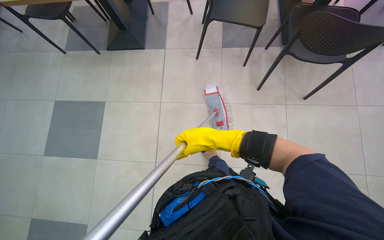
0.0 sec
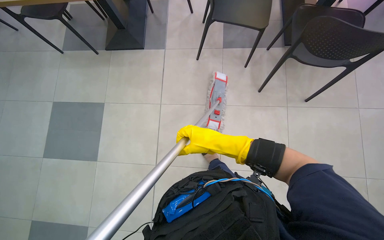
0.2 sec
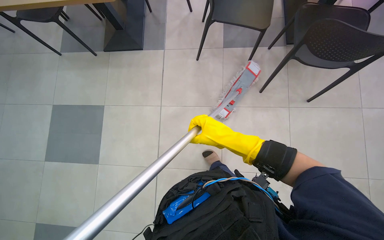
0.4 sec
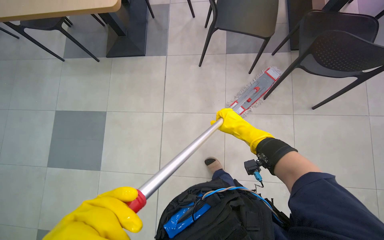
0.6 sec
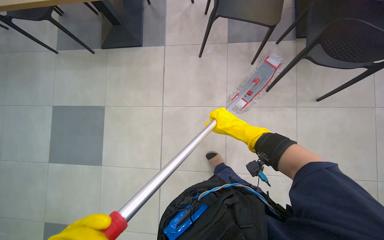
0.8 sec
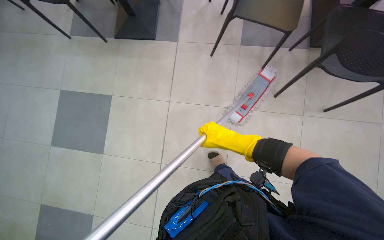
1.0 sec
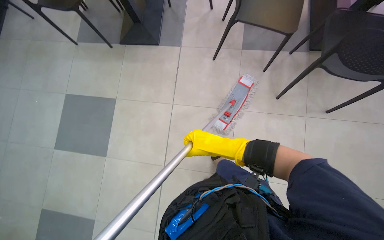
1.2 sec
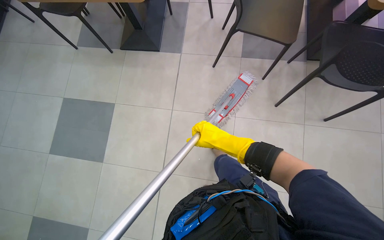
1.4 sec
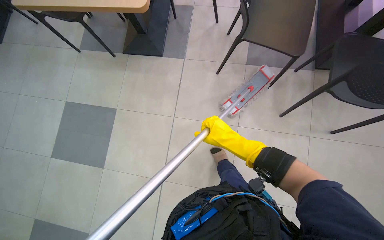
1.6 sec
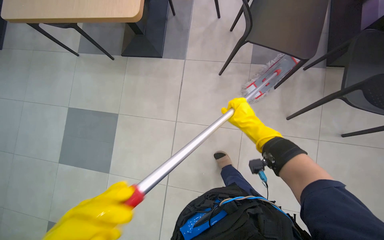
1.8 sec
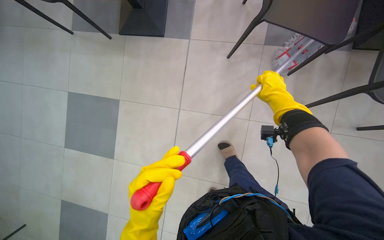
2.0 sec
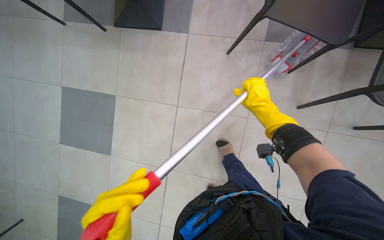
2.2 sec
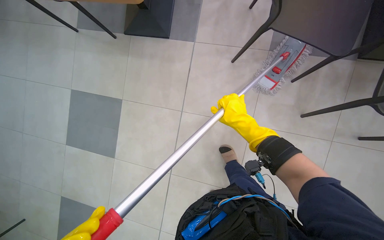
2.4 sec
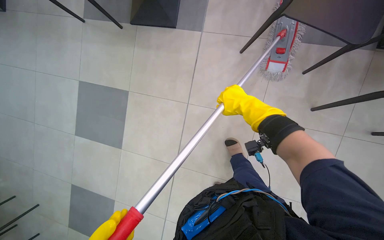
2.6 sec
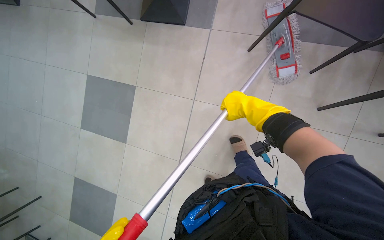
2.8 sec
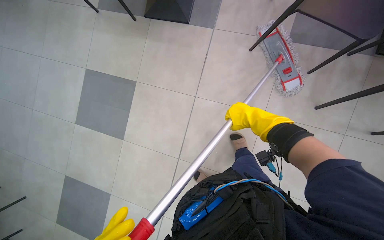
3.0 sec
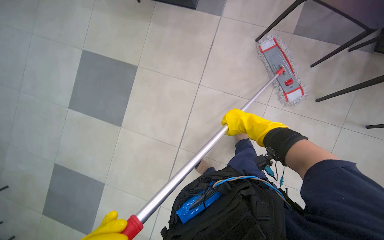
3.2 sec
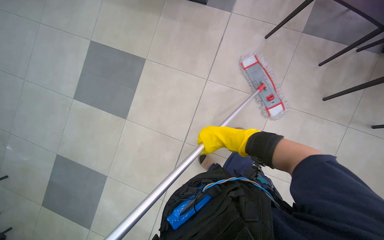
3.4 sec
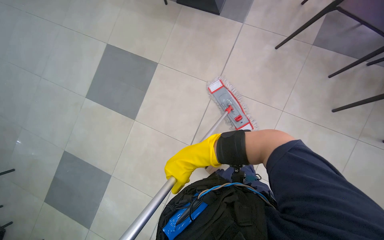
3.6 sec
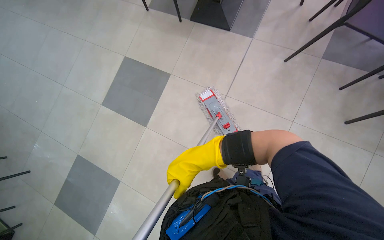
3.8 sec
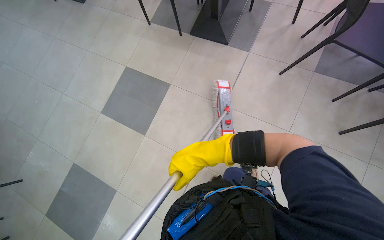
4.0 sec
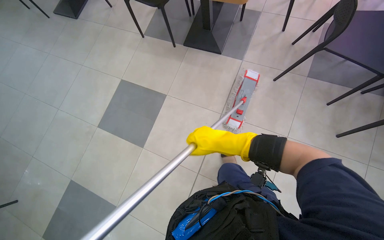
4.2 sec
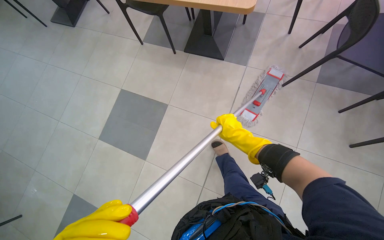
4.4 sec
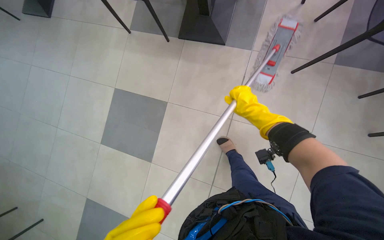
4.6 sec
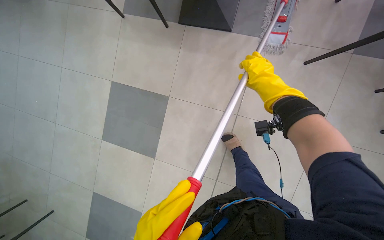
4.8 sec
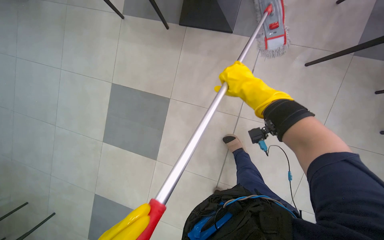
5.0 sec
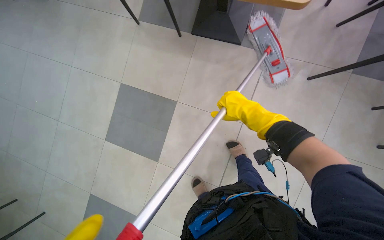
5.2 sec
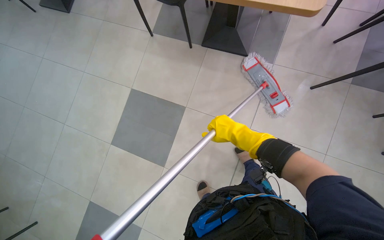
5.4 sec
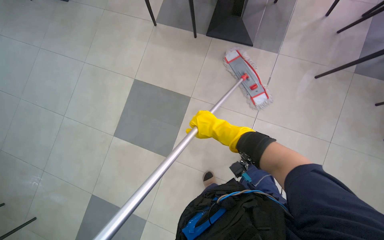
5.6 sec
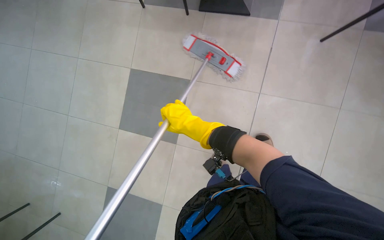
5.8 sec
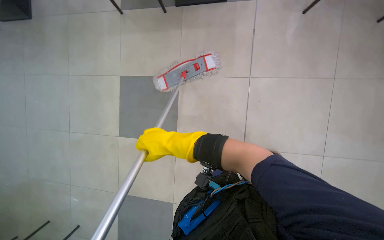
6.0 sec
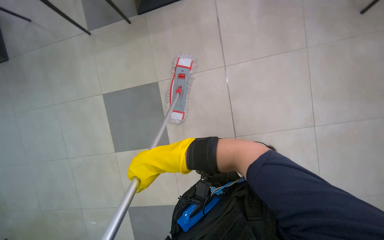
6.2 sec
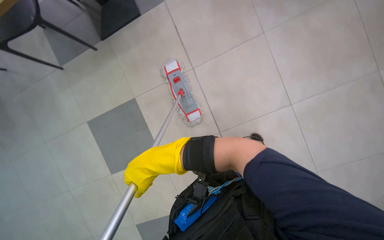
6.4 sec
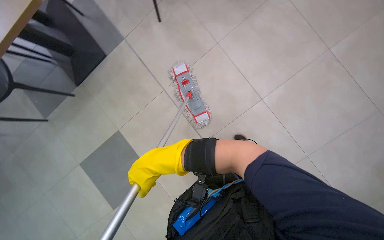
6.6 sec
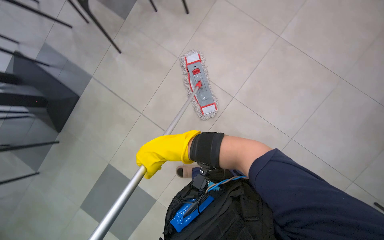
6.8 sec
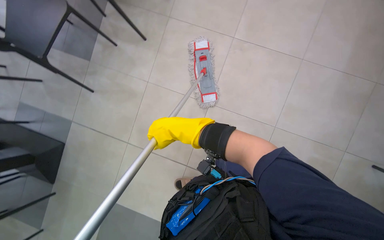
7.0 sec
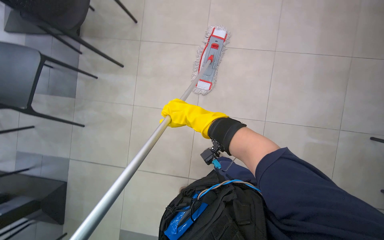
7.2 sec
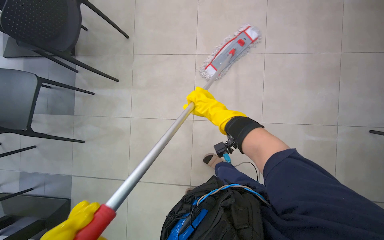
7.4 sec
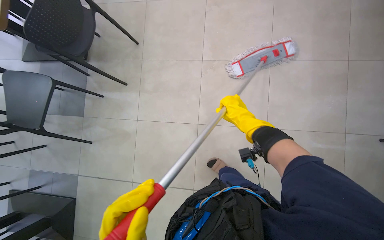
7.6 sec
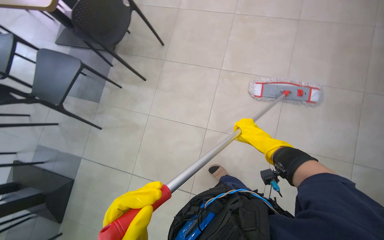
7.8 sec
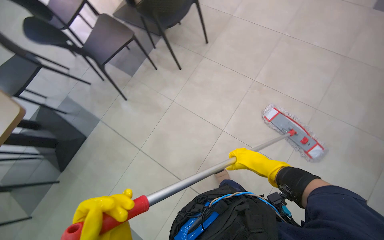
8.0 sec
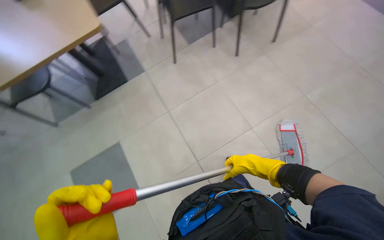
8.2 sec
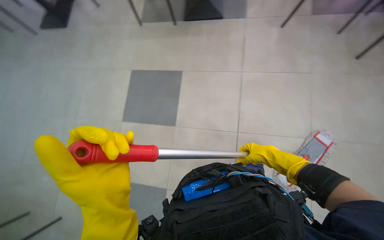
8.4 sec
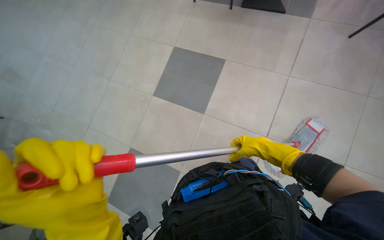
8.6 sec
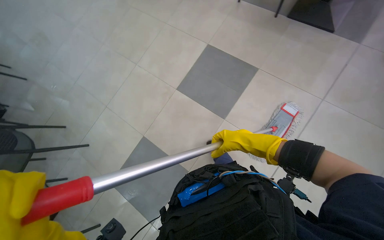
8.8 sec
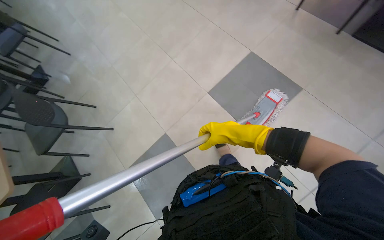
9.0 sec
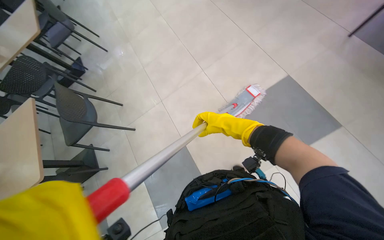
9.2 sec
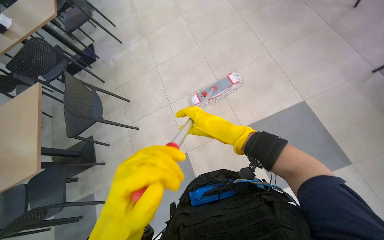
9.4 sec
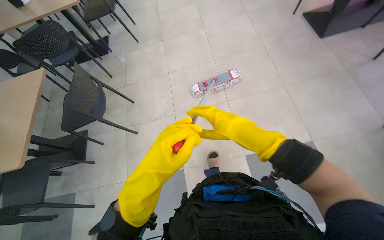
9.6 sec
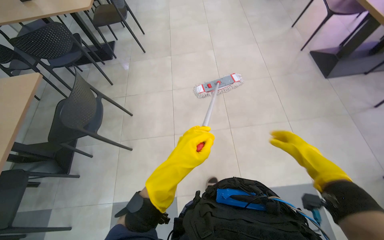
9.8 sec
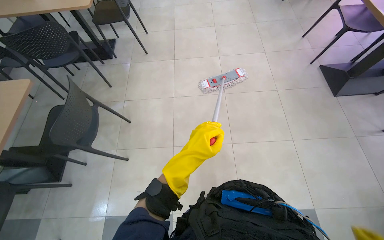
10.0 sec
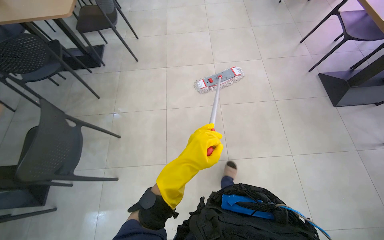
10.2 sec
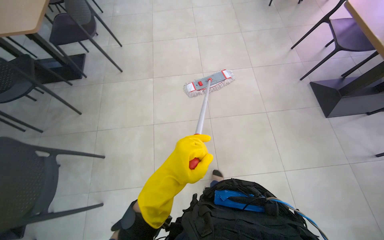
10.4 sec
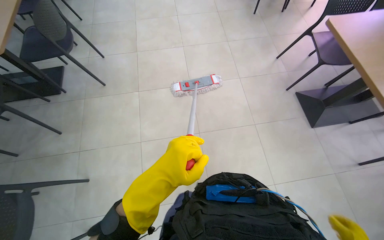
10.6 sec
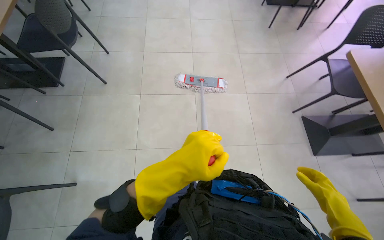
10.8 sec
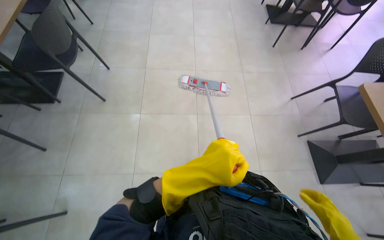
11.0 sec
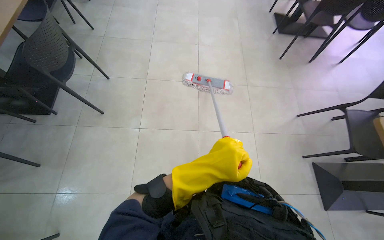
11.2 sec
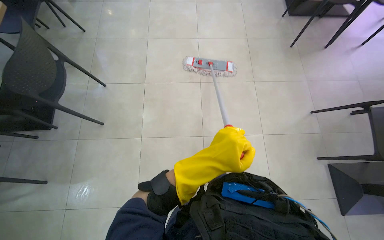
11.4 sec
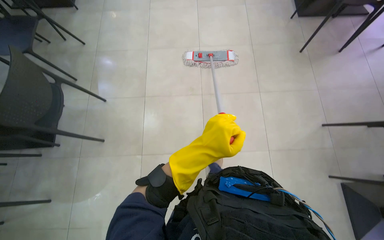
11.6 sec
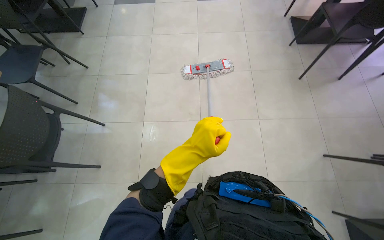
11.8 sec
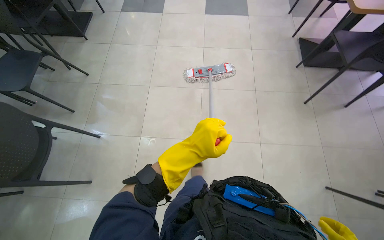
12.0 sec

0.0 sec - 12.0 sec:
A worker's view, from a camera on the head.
Job: mopping floor.
The whole recording: Mopping cafeteria floor. The worker mops the cafeteria floor, periodically rinsing and wringing the mop head.
1.6 sec - 3.0 sec: The right hand is displaced up the picture by approximately 15 cm.
3.0 sec - 4.4 sec: The right hand moves about 25 cm to the left and comes back.
4.4 sec - 6.0 sec: The right hand travels to the left by about 50 cm.
6.0 sec - 7.6 sec: Everything in view rotates roughly 70 degrees counterclockwise.
7.6 sec - 9.0 sec: The camera is carried about 40 cm. The head turns to the left by about 80 degrees.
9.0 sec - 10.4 sec: The head travels some 80 cm. The scene turns about 35 degrees clockwise in the picture.
10.4 sec - 12.0 sec: The camera travels approximately 1.5 m.

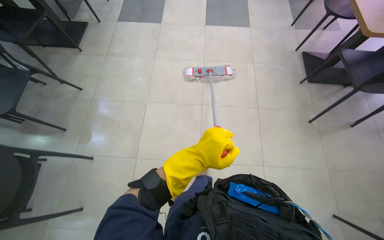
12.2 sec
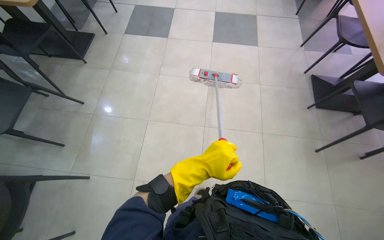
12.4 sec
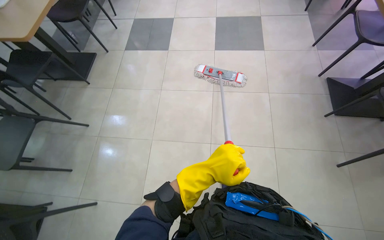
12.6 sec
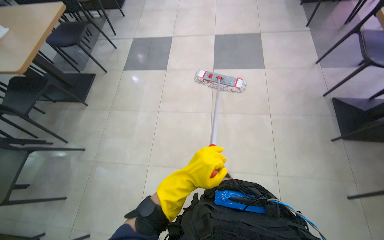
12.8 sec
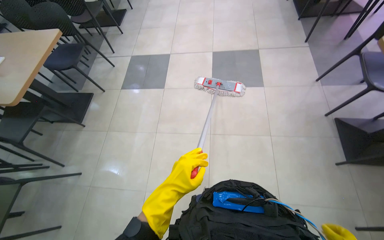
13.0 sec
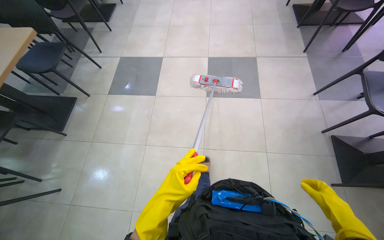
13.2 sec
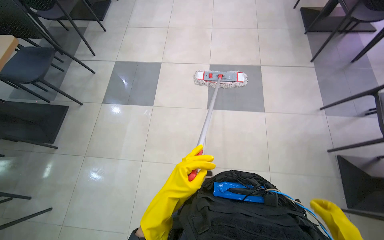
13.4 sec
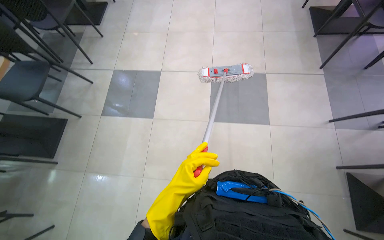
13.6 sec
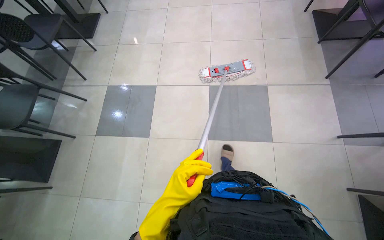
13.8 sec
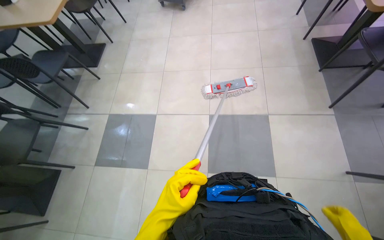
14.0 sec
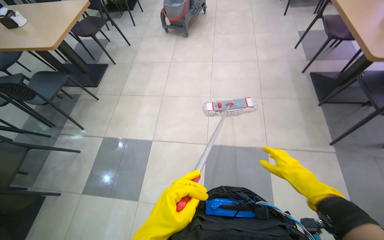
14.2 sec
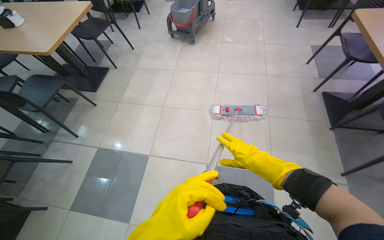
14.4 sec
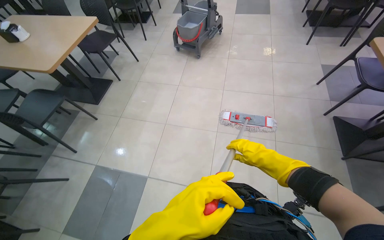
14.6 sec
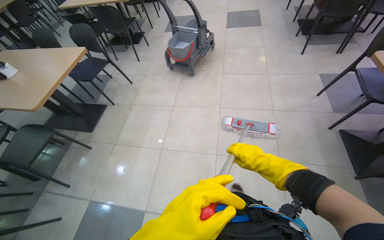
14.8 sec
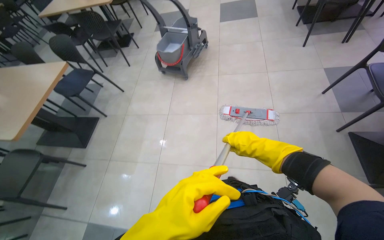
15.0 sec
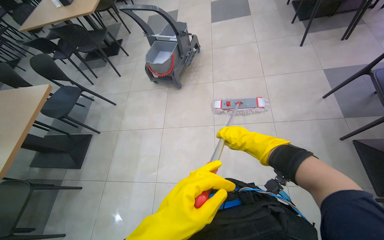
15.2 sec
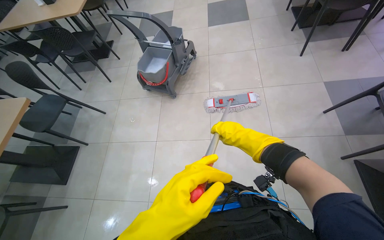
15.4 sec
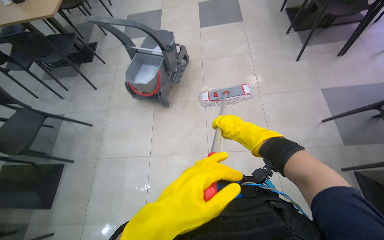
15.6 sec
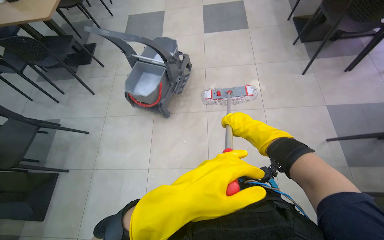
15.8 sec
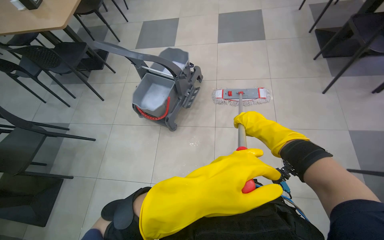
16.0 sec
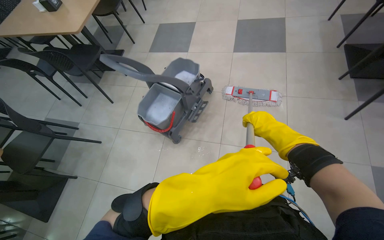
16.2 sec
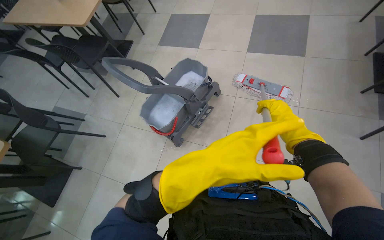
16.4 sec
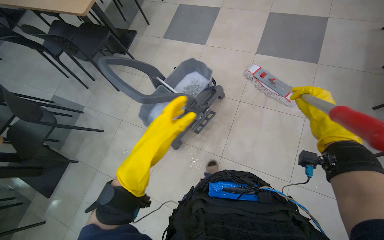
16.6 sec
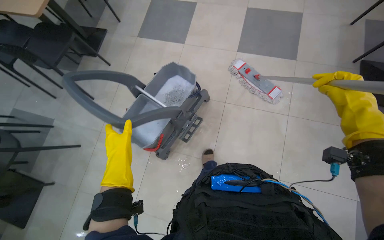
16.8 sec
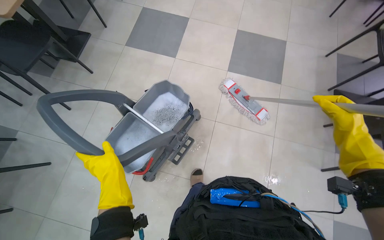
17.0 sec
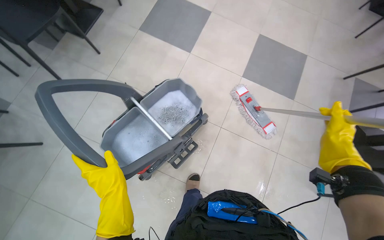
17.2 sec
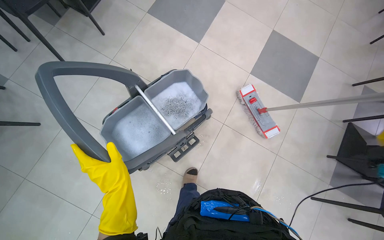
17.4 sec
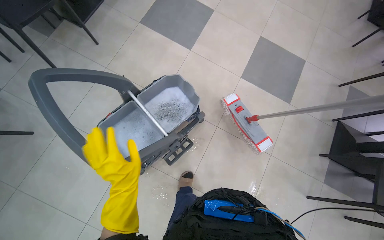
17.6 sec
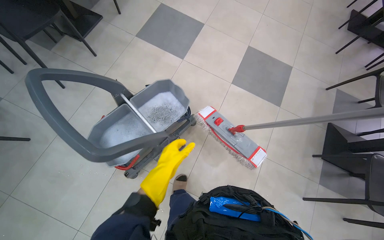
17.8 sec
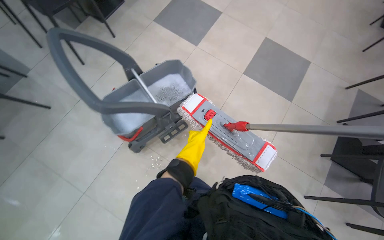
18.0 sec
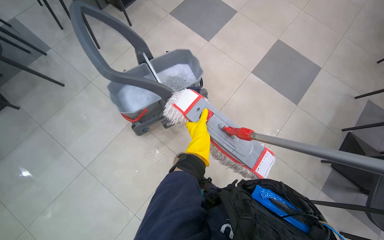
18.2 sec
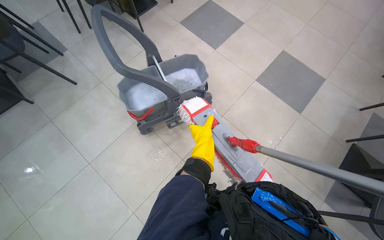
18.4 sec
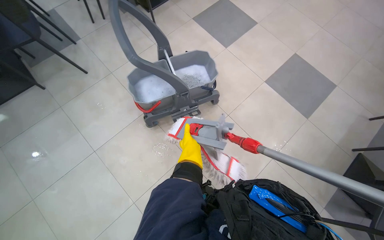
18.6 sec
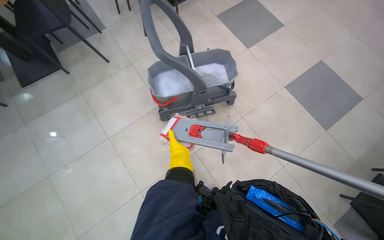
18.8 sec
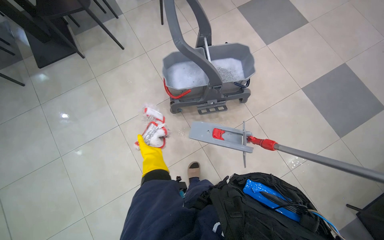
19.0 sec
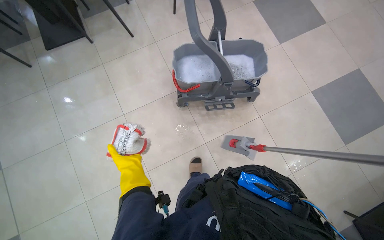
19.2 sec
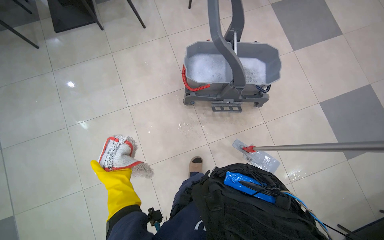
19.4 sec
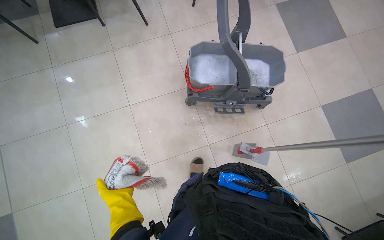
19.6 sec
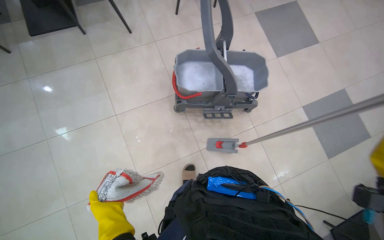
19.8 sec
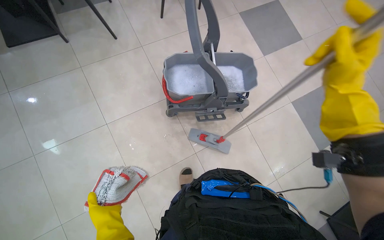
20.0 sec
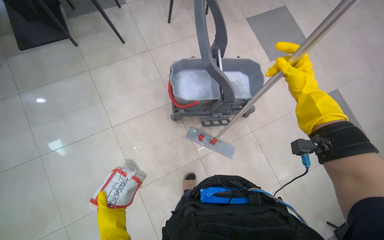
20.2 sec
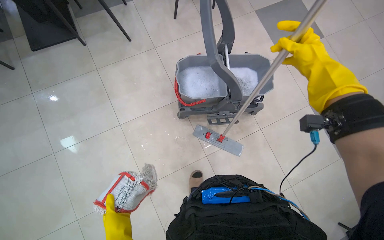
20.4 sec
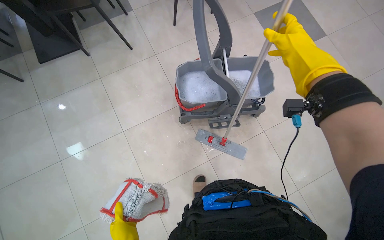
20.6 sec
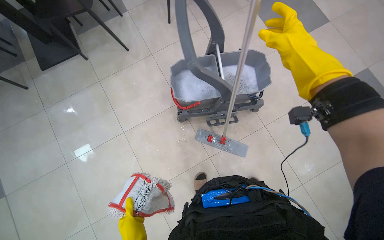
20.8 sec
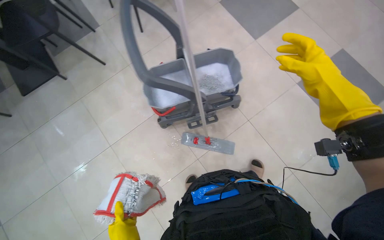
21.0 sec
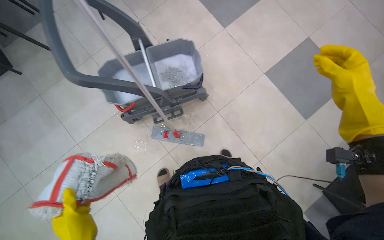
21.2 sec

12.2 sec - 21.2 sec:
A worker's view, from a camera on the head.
Job: mopping floor.
The whole recording: Mopping cafeteria floor. The worker mops the cafeteria floor, periodically rinsing and wringing the mop head.
12.2 sec - 13.8 sec: The wearer moves some 1.5 m.
13.8 sec - 15.2 sec: The wearer moves some 1 m. The view tips upward by about 15 degrees.
15.2 sec - 16.6 sec: The head travels approximately 80 cm.
16.6 sec - 18.2 sec: The left hand is displaced farther from the camera and to the right by about 30 cm.
18.2 sec - 19.8 sec: The scene turns about 30 degrees clockwise in the picture. The left hand moves to the left and down the picture, about 50 cm.
